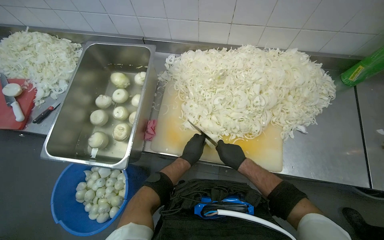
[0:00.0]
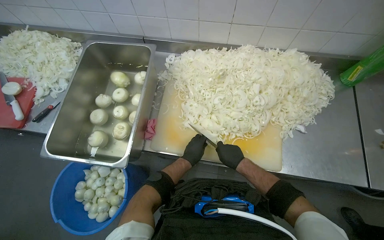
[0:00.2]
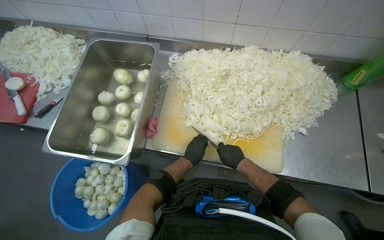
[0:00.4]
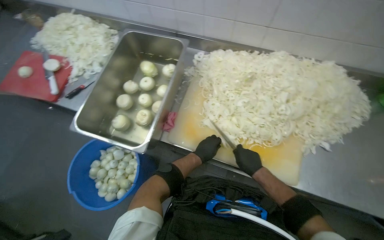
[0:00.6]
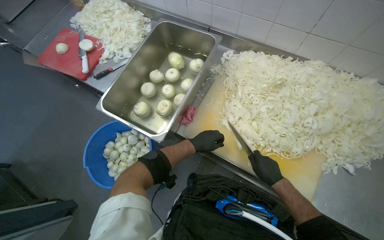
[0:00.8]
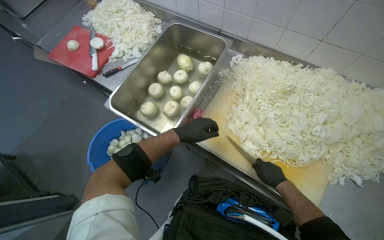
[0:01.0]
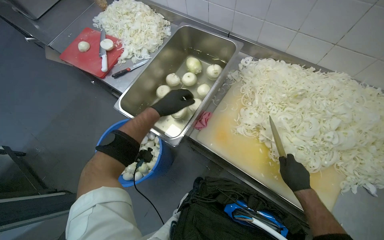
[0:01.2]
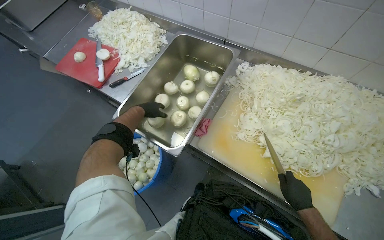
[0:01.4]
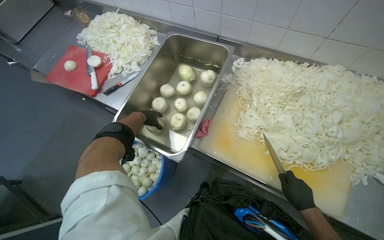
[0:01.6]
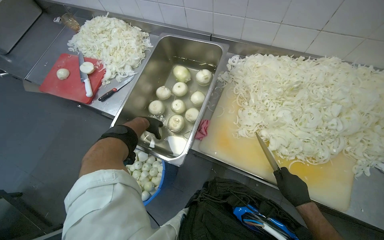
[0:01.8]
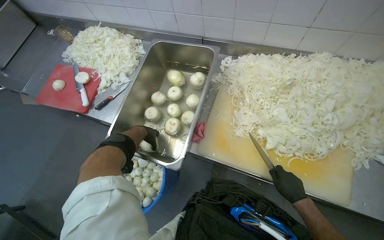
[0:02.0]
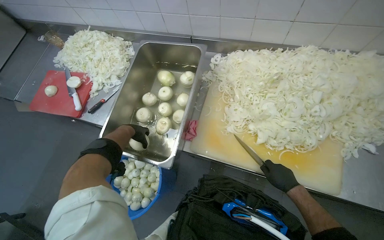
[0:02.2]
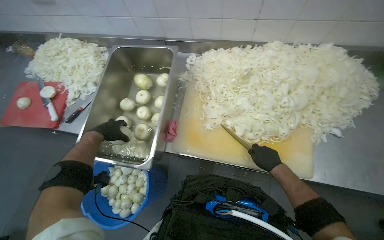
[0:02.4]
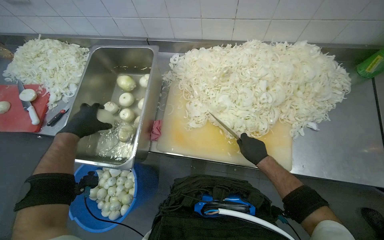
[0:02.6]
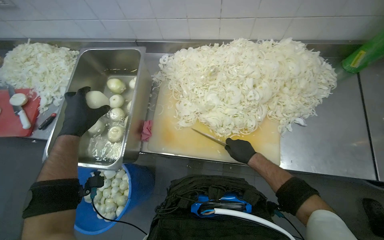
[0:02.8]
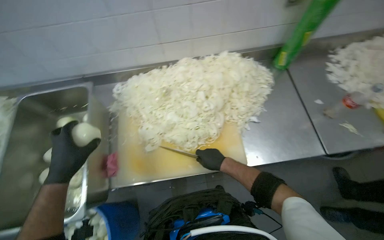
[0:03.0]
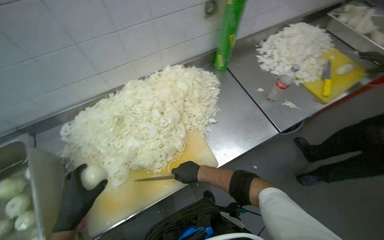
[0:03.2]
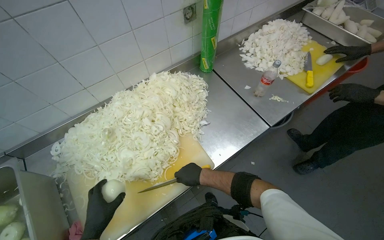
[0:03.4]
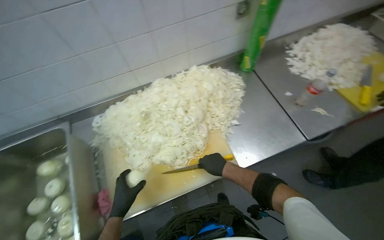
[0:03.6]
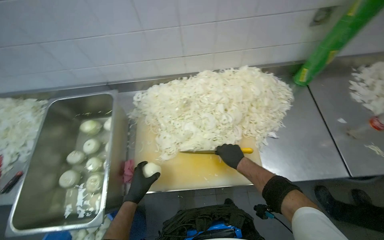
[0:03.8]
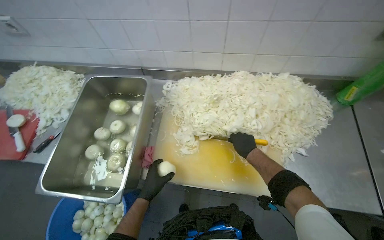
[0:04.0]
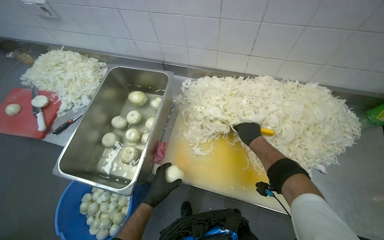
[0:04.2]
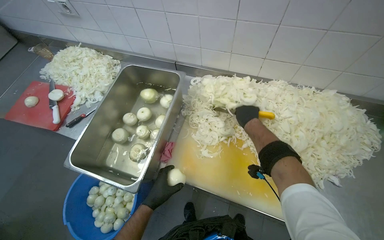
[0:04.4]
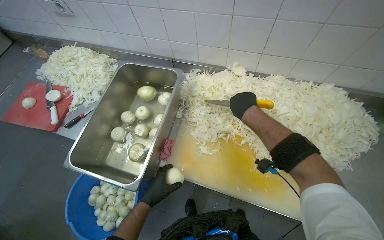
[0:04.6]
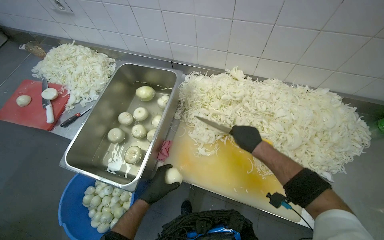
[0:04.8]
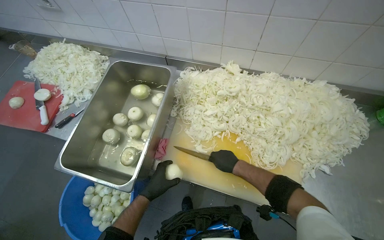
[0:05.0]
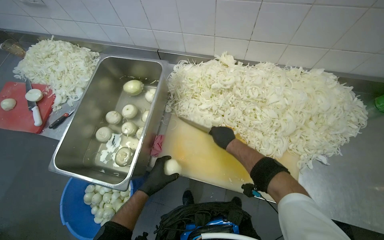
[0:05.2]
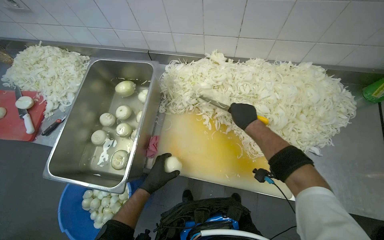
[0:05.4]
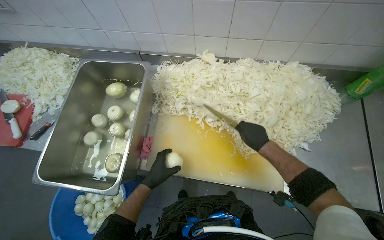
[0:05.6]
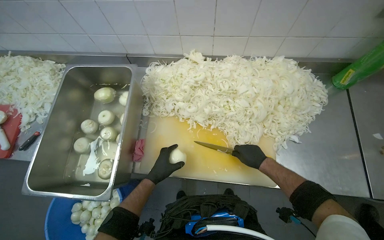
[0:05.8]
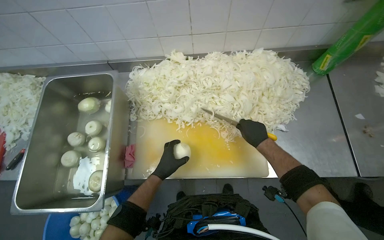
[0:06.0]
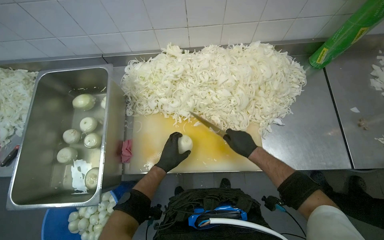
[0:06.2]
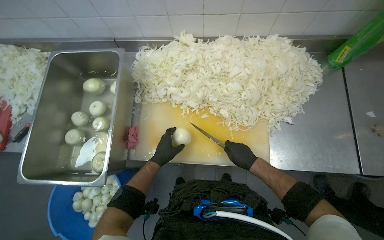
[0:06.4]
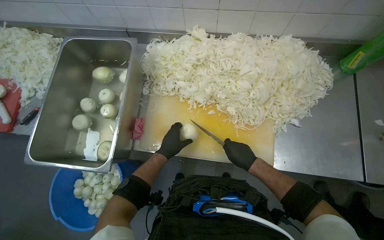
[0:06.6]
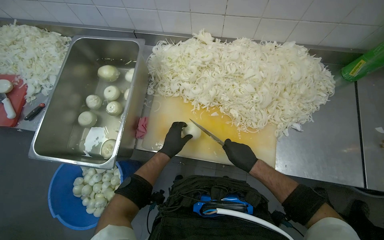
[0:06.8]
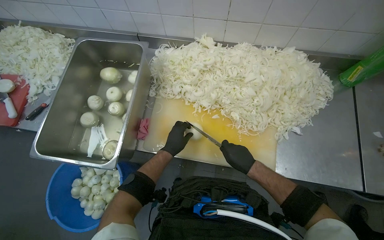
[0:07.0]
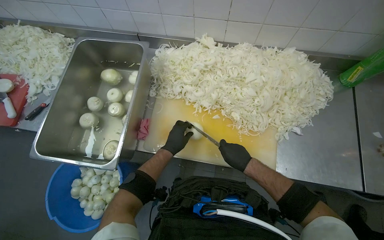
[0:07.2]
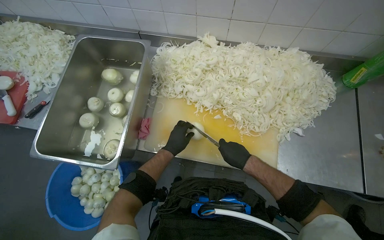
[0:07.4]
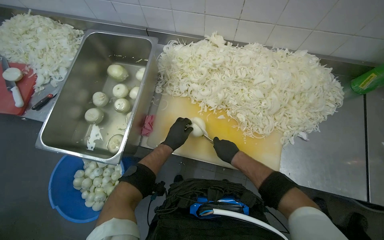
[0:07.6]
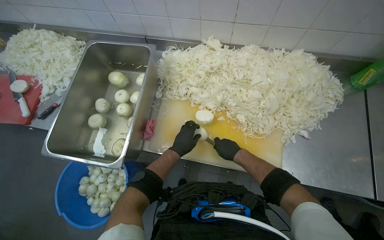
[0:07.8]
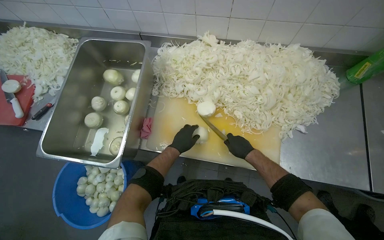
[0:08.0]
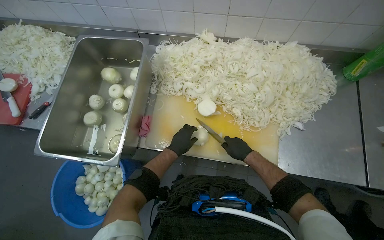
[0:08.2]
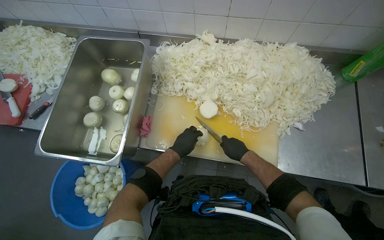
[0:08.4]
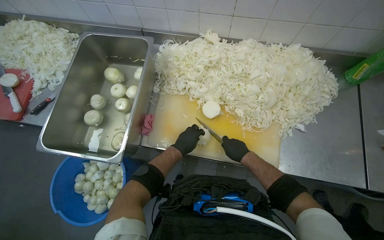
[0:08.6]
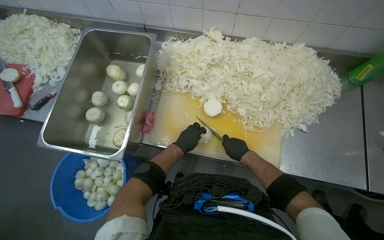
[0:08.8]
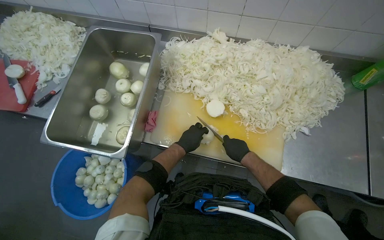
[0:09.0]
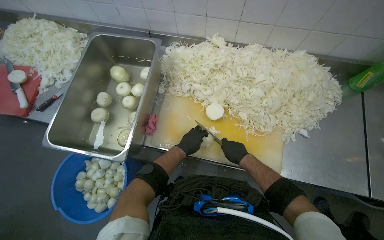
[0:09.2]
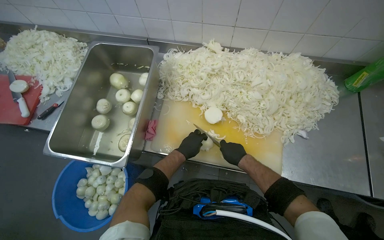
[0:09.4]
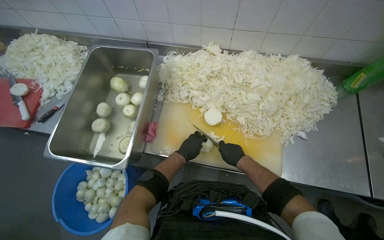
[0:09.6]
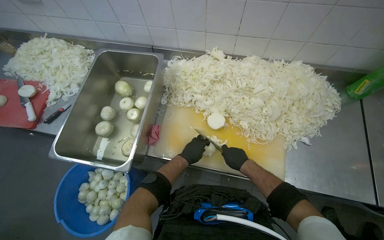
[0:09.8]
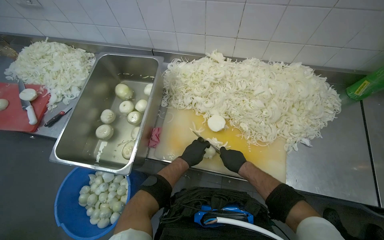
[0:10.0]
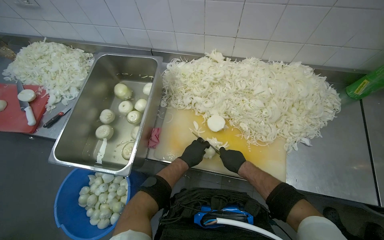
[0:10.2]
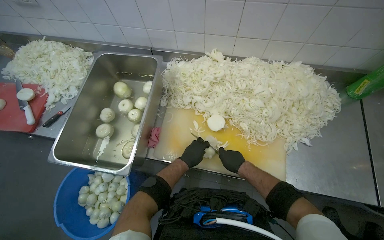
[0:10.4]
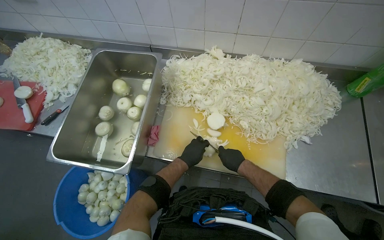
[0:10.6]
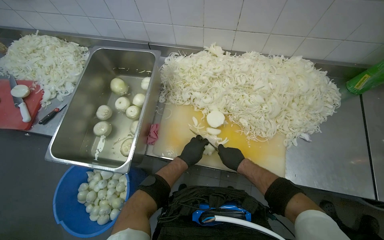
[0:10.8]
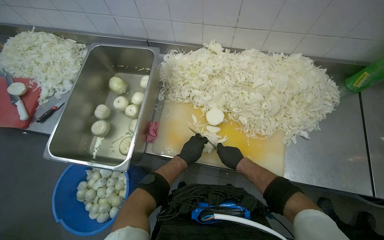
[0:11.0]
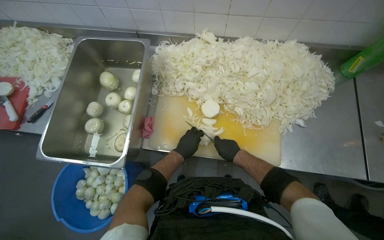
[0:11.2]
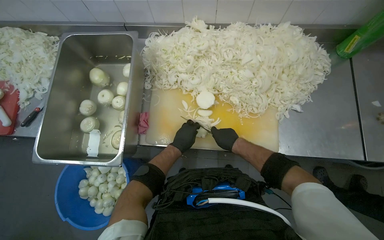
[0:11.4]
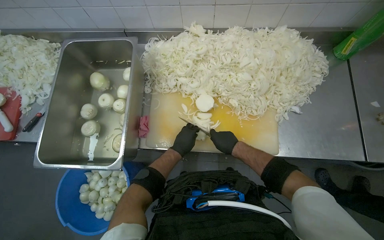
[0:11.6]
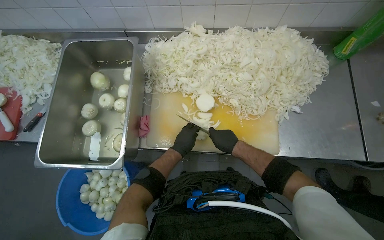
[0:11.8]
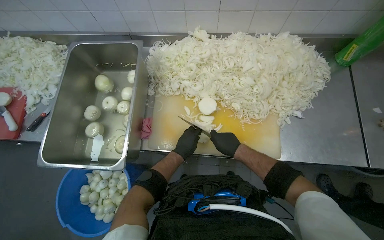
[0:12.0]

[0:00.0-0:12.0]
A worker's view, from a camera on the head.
Job: preparing food.
The whole recording: Slicing onions on cutting board. The worker slices onions into thin rings on a cutting board.
0:00.0 to 0:01.6: The left hand travels to the left and up the picture by about 50 cm.
0:01.6 to 0:03.0: The wearer's head swings some 35 degrees to the right. The left hand travels nearer to the camera by about 20 cm.
0:03.0 to 0:04.4: The wearer's head swings approximately 30 degrees to the left.
0:04.4 to 0:06.0: The right hand goes up and down the picture, approximately 20 cm each way, reversing 2 times, while the left hand heads up the picture, covering approximately 10 cm.
0:06.0 to 0:07.6: The right hand shifts some 15 cm to the left.
0:07.6 to 0:12.0: The hands are busy where they are.

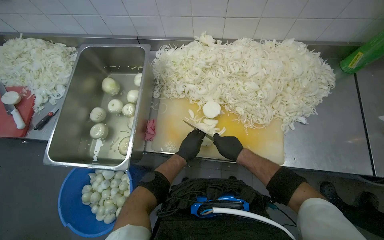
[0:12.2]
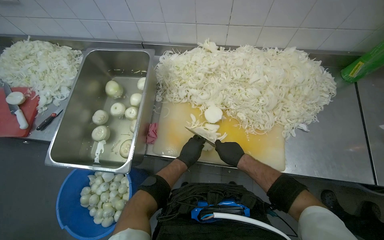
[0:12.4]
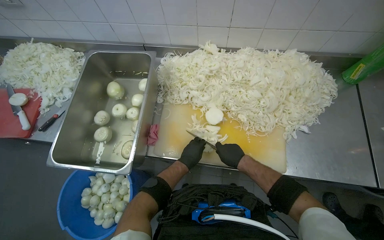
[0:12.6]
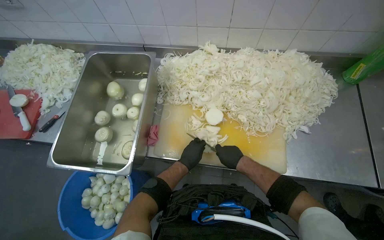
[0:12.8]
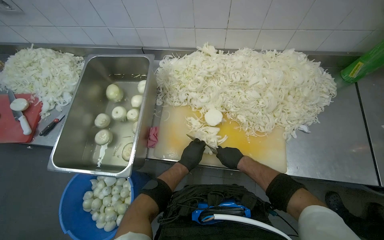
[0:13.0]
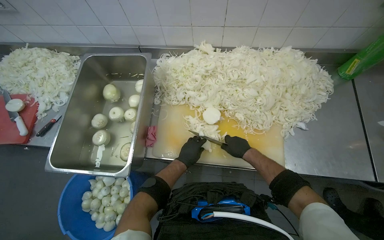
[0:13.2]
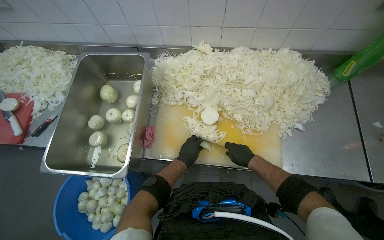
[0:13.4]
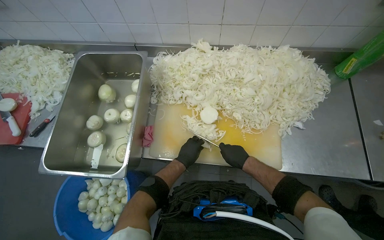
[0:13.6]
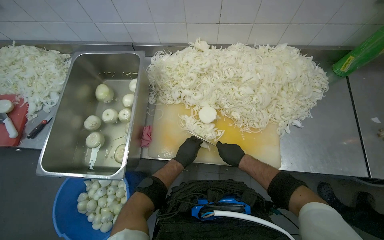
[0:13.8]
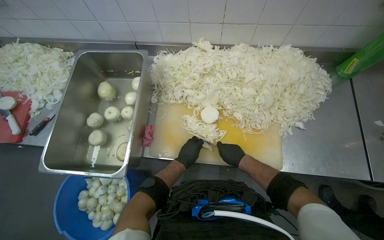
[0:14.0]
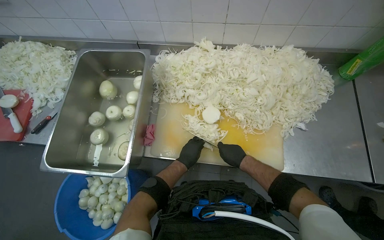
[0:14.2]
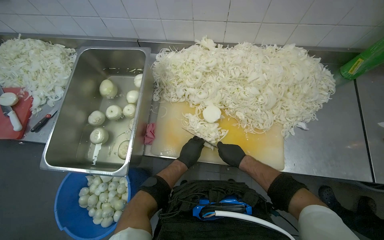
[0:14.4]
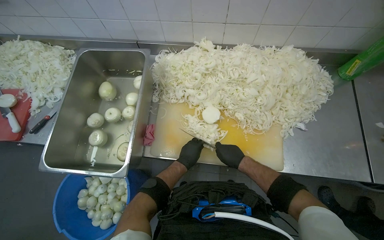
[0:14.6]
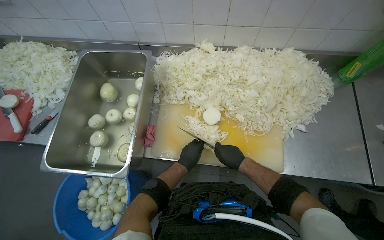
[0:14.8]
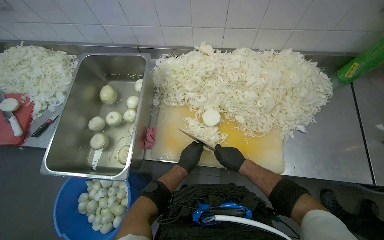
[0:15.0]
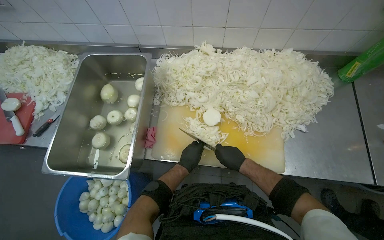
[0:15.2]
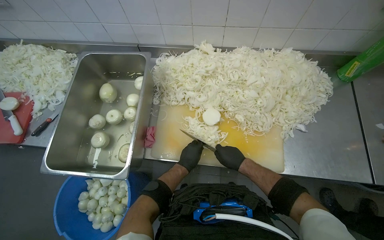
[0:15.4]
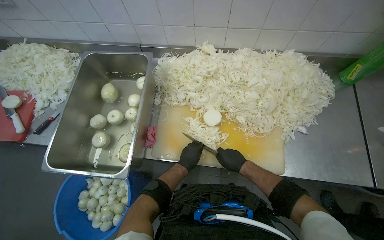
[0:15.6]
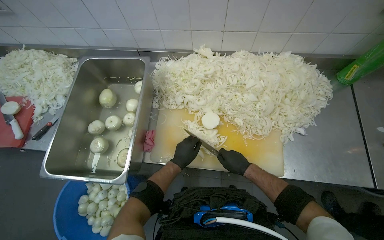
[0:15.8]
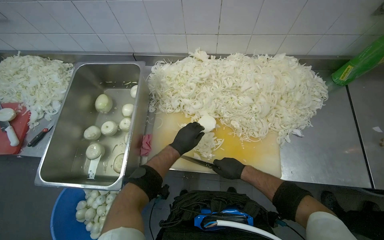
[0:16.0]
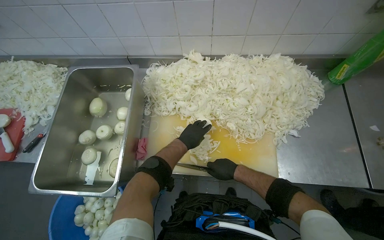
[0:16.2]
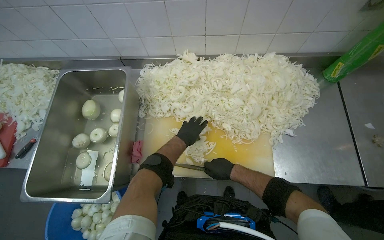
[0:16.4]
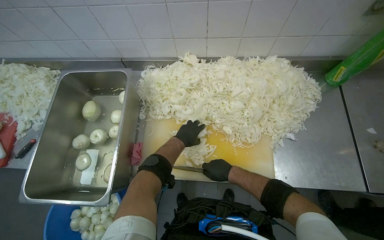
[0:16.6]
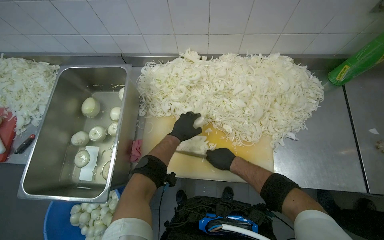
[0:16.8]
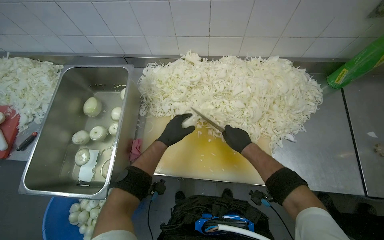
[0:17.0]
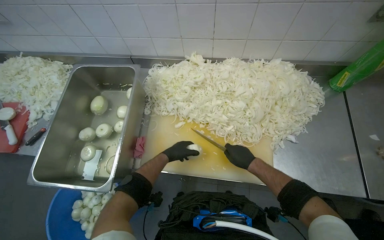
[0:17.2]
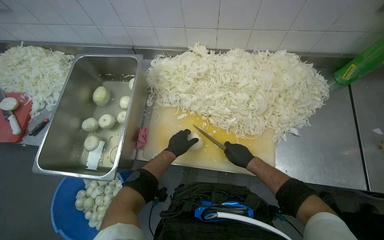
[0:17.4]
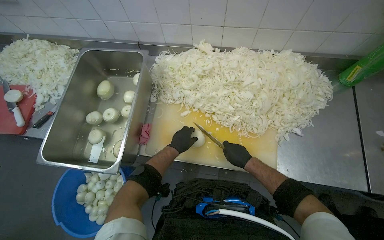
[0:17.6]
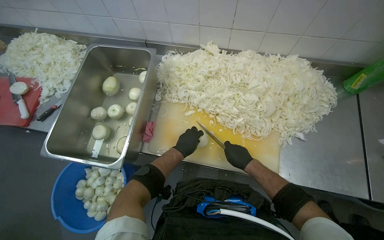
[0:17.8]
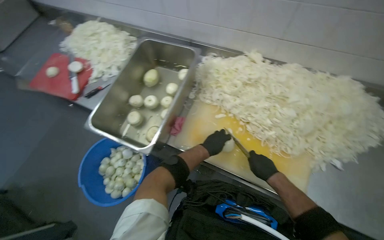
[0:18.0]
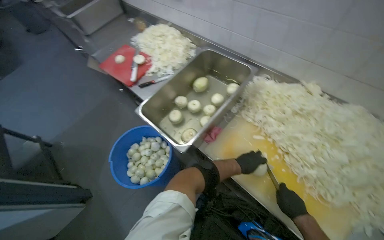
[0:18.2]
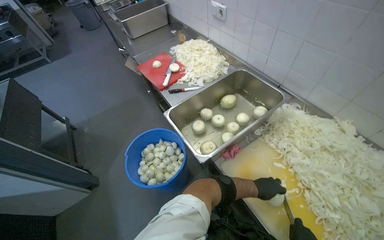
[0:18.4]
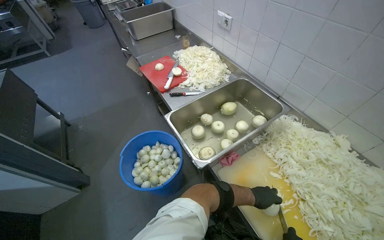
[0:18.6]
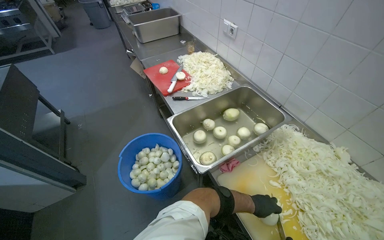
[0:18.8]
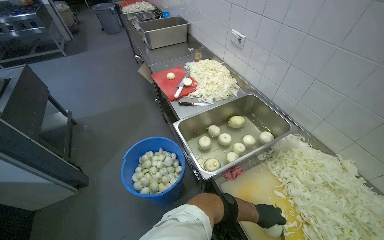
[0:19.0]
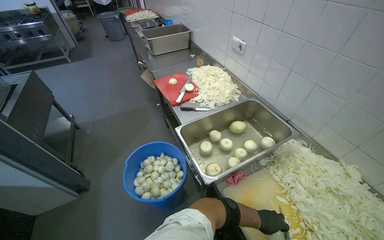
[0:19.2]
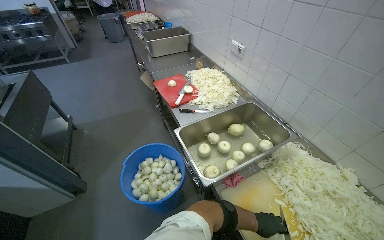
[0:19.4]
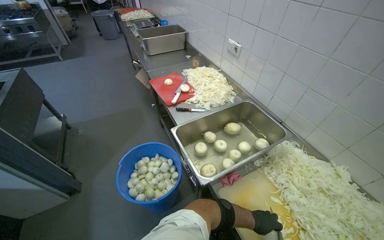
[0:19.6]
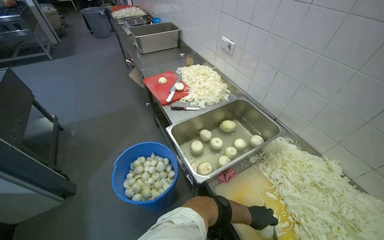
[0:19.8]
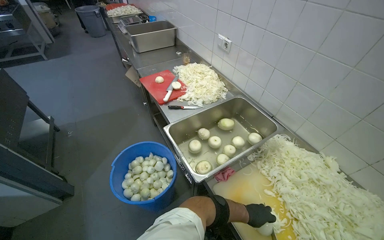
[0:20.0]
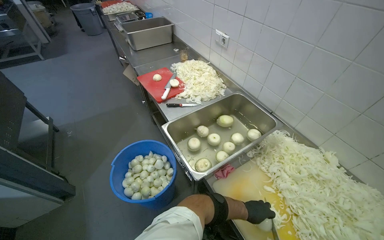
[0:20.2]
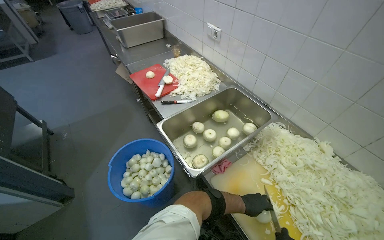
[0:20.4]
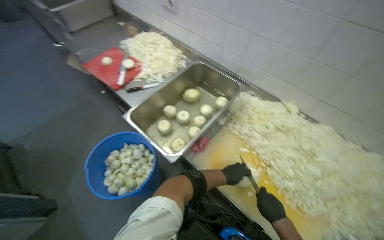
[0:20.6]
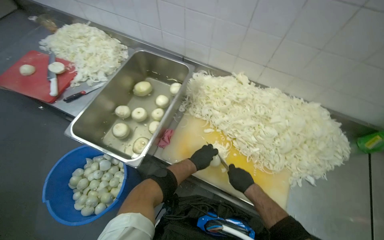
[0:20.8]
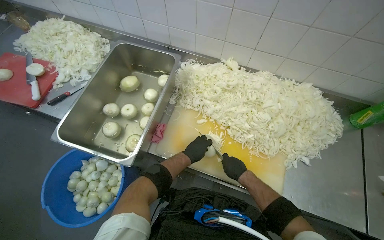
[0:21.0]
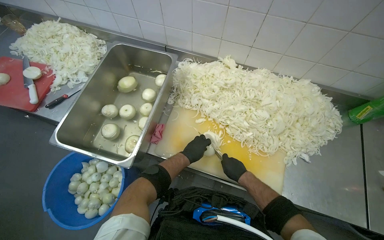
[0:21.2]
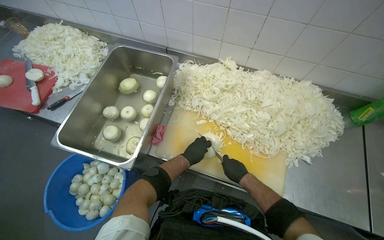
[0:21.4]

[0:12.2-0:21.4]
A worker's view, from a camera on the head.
Job: preparing food.
The whole recording: Slicing onions on cutting board. The worker slices onions into thin rings on a cutting board.
0:12.2 to 0:15.2: The hands are busy where they are.
0:15.2 to 0:16.8: The left hand is displaced up the picture by approximately 20 cm.
0:16.8 to 0:18.4: The head turns to the left by about 55 degrees.
0:19.8 to 0:21.4: The wearer looks some 45 degrees further to the right. The camera pitches downward, by roughly 20 degrees.
